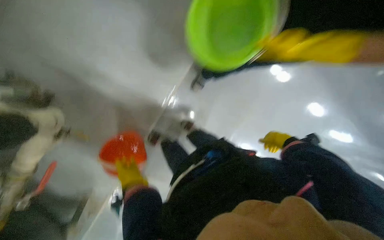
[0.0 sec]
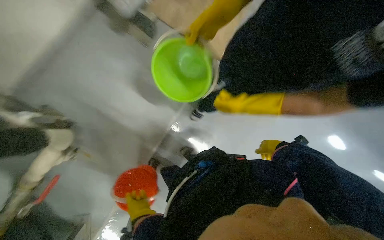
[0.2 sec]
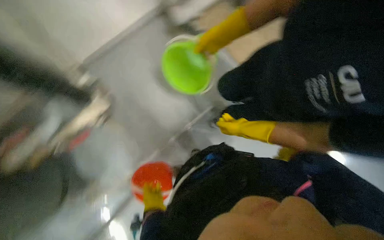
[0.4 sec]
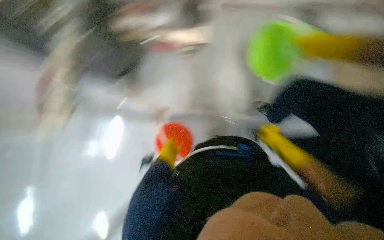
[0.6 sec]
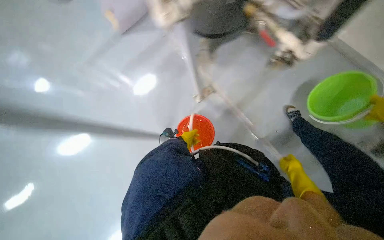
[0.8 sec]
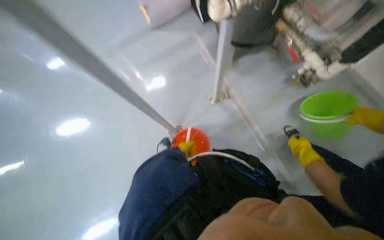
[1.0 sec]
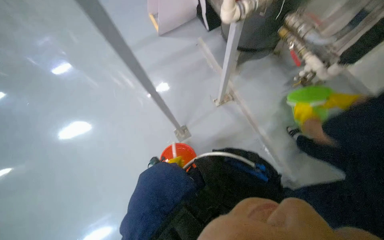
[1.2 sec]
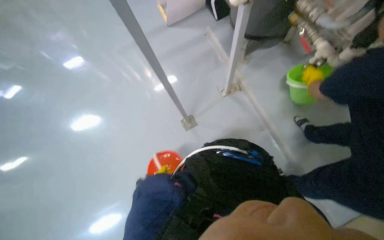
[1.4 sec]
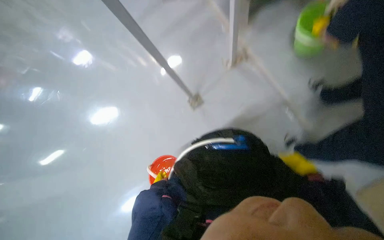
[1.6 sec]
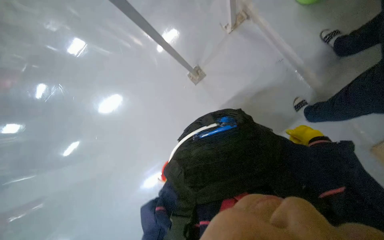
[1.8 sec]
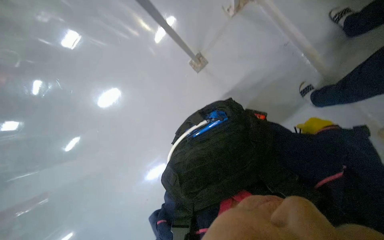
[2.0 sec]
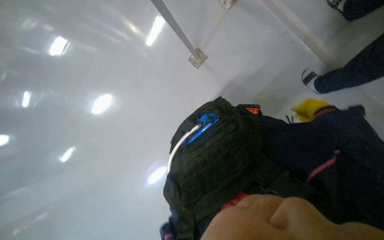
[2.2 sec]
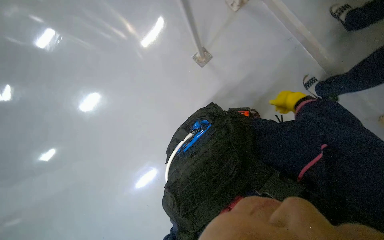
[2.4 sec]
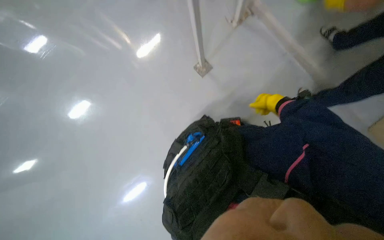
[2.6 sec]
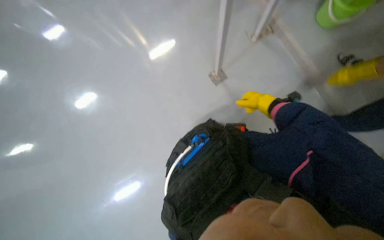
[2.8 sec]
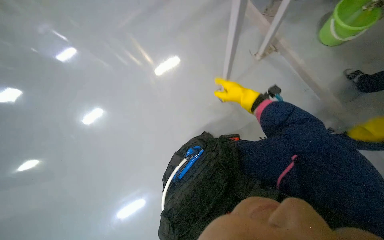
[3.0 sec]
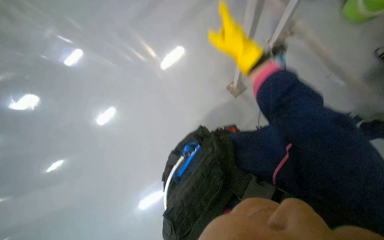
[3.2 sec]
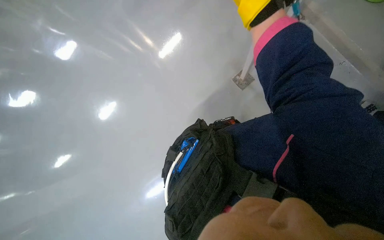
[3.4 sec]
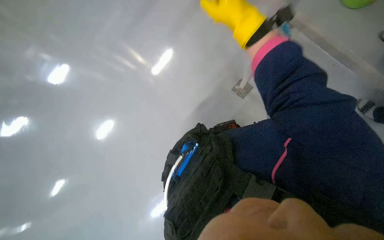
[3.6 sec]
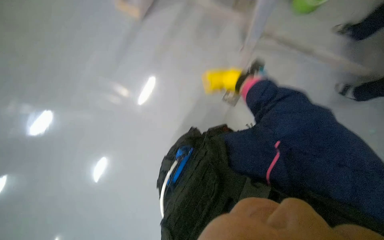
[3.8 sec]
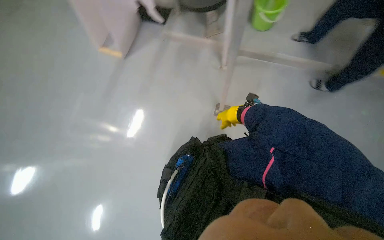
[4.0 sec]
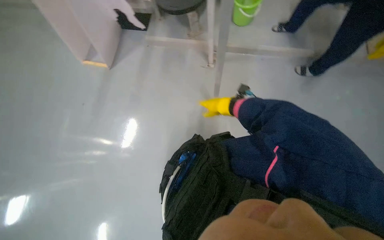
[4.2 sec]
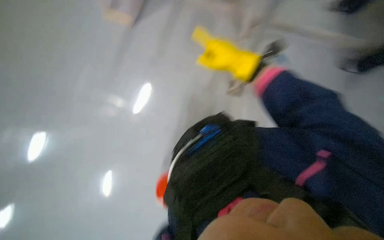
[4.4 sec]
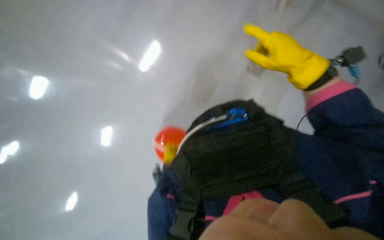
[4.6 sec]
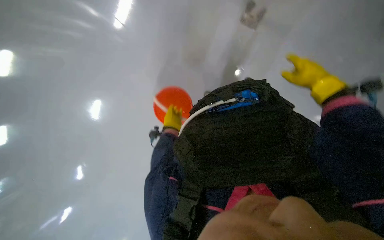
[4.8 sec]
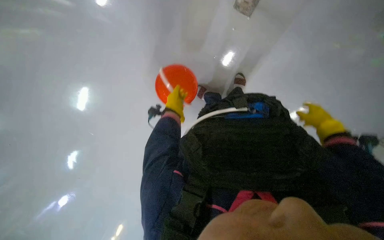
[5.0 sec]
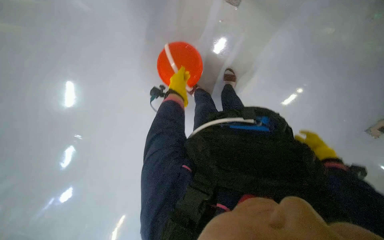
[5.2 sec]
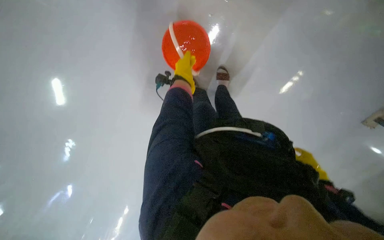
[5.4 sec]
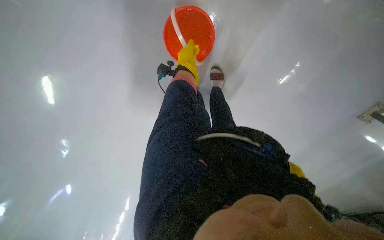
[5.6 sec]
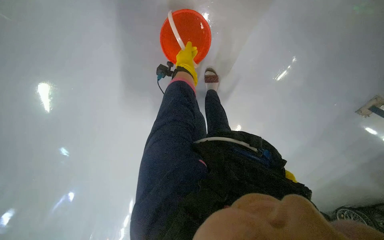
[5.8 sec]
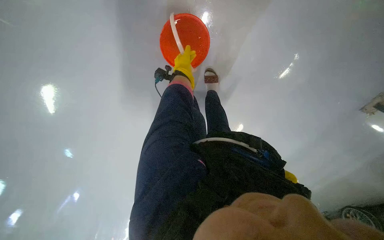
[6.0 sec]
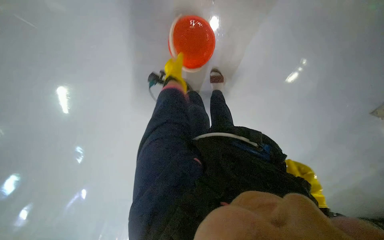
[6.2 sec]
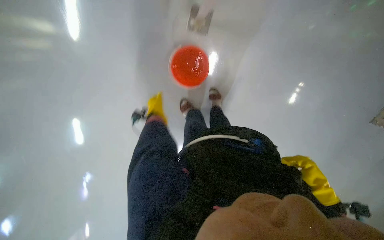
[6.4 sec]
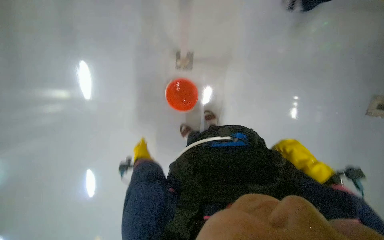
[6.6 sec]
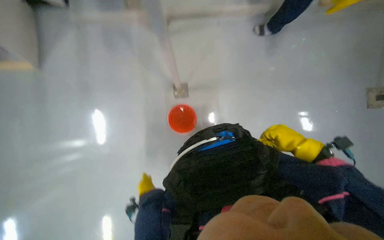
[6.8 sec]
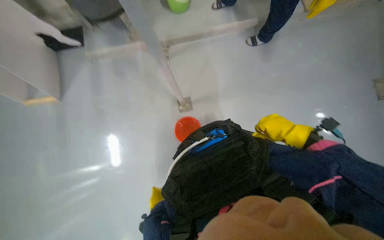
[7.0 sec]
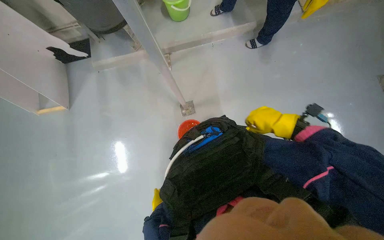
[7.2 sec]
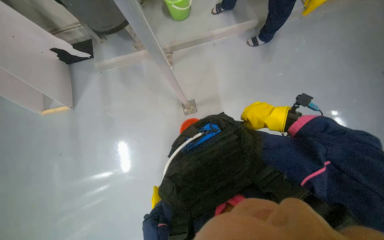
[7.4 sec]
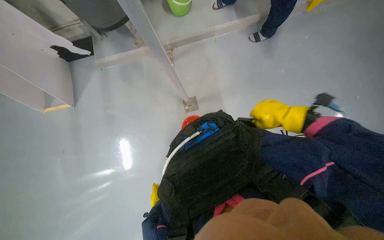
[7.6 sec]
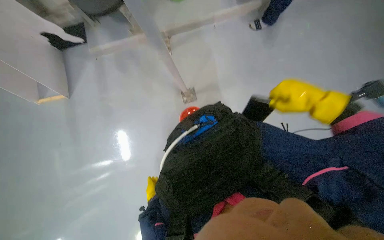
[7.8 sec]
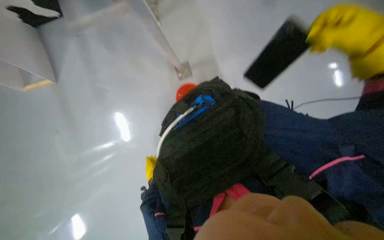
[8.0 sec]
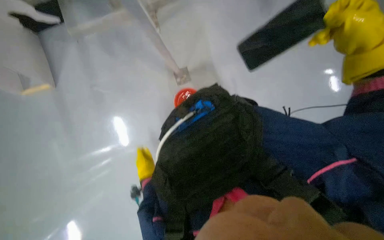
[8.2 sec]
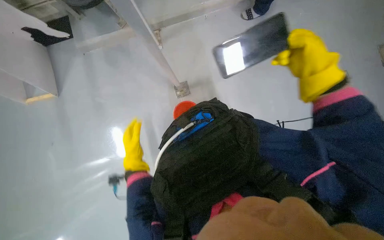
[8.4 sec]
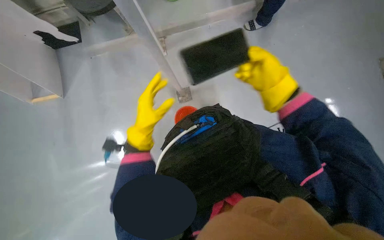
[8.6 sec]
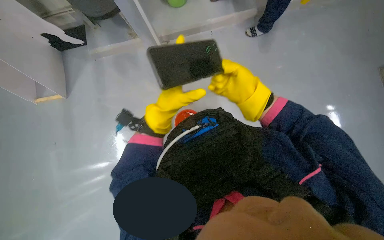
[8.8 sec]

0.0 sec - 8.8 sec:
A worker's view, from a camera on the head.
Job: preparing cleaning supplies.
The whole recording: Picking up water-filled bucket. The worker picks up the bucket filled with water.
0.0 sec - 1.4 sec: The wearer looks roughly 15 degrees further upward.
1.4 sec - 3.0 sec: The view tips downward by about 15 degrees.
4.4 sec - 5.8 sec: The camera is aimed roughly 15 degrees further to the right. The view tips downward by about 15 degrees.
5.8 sec - 7.4 sec: The camera sweeps to the left, by about 15 degrees. The view tips upward by about 30 degrees.

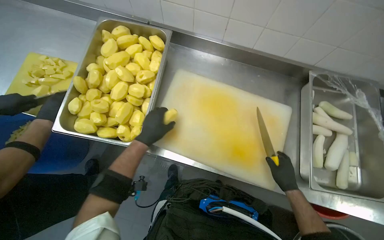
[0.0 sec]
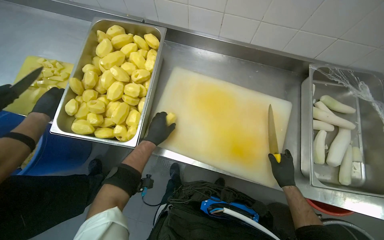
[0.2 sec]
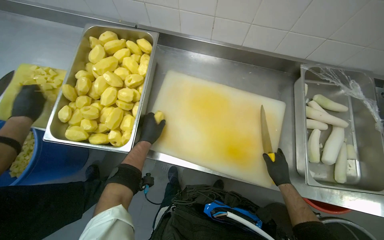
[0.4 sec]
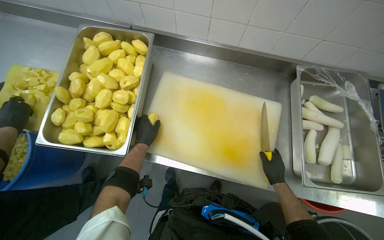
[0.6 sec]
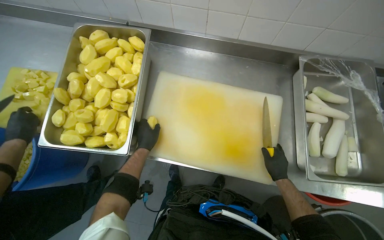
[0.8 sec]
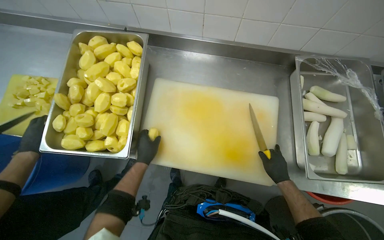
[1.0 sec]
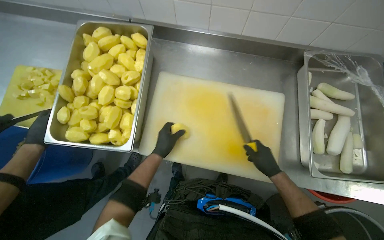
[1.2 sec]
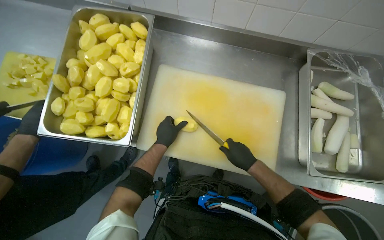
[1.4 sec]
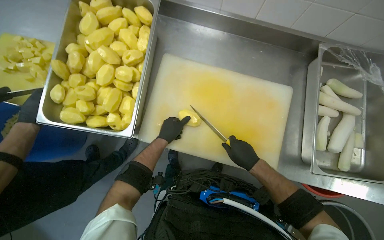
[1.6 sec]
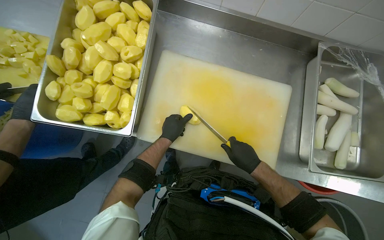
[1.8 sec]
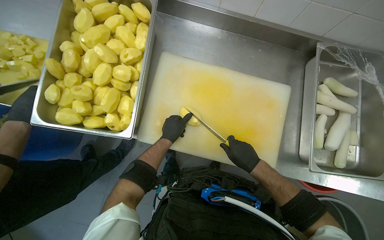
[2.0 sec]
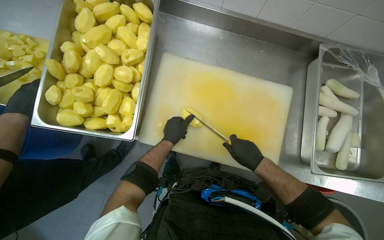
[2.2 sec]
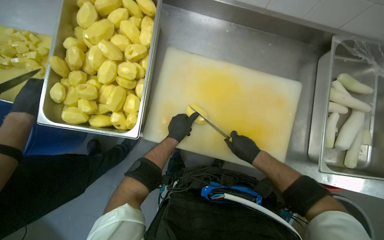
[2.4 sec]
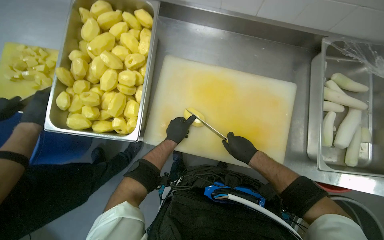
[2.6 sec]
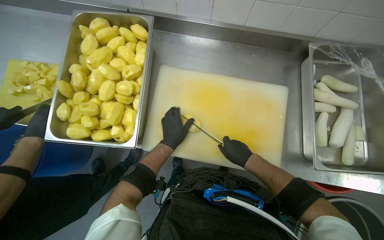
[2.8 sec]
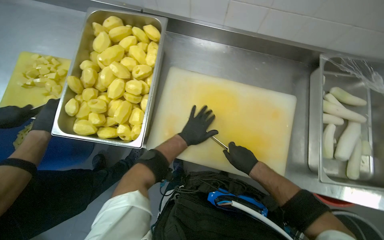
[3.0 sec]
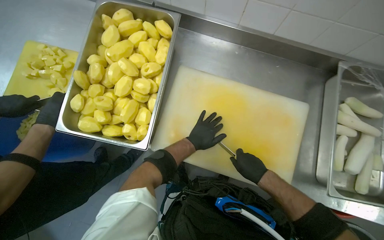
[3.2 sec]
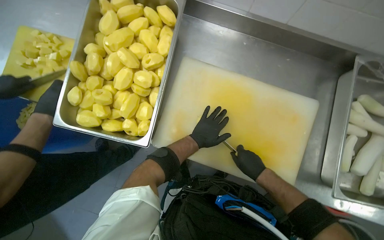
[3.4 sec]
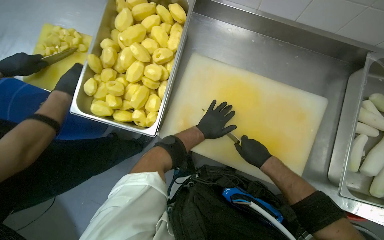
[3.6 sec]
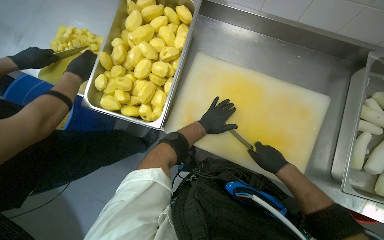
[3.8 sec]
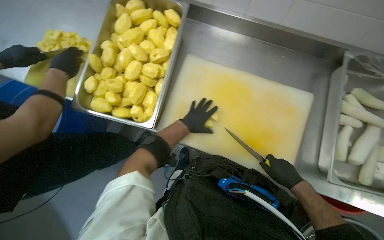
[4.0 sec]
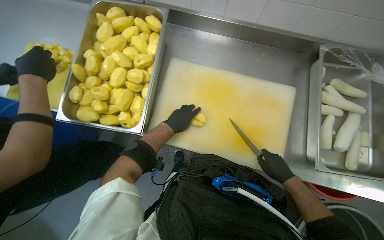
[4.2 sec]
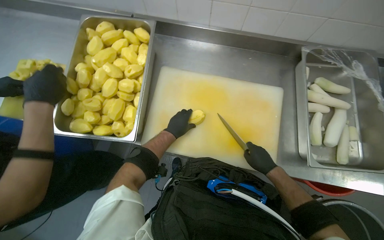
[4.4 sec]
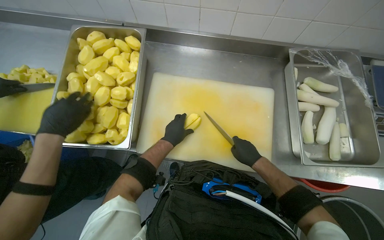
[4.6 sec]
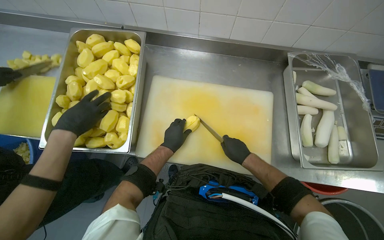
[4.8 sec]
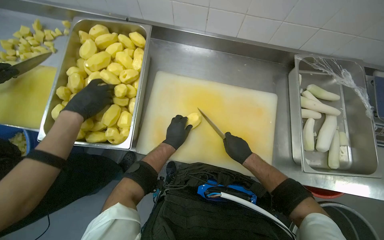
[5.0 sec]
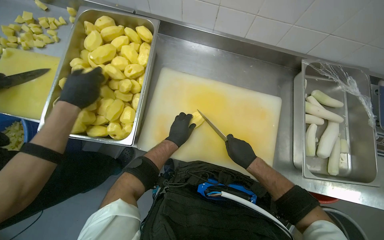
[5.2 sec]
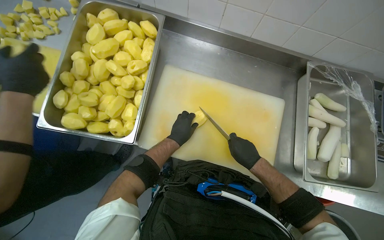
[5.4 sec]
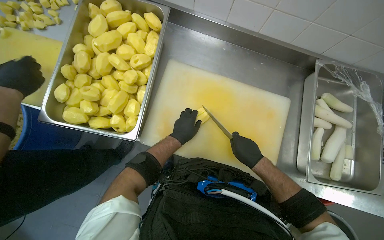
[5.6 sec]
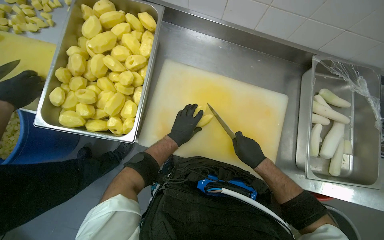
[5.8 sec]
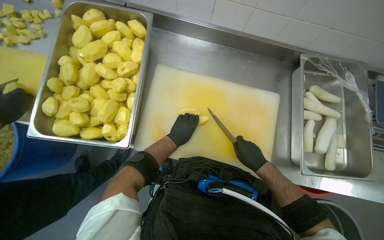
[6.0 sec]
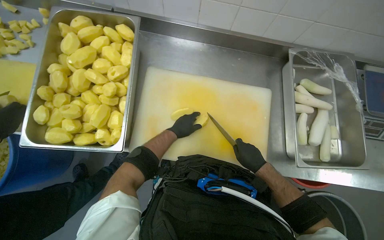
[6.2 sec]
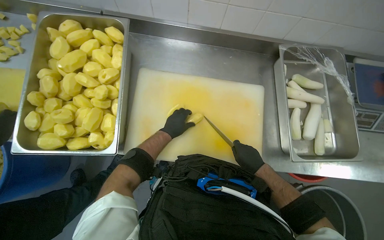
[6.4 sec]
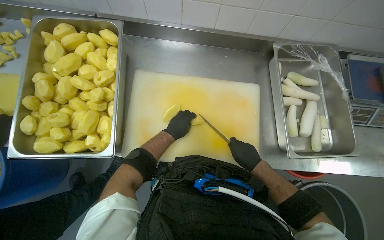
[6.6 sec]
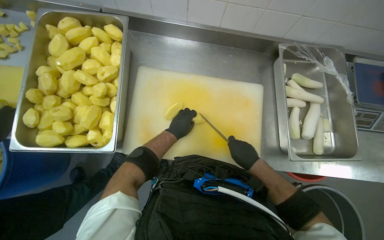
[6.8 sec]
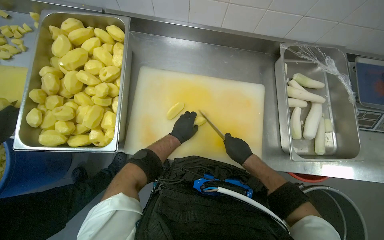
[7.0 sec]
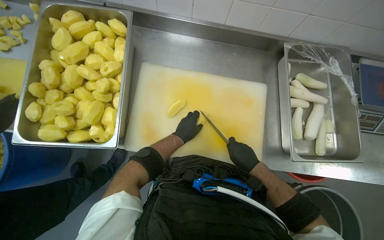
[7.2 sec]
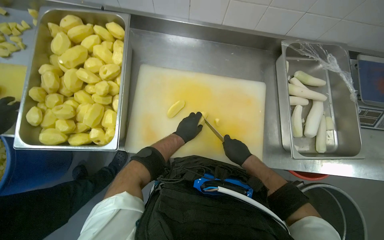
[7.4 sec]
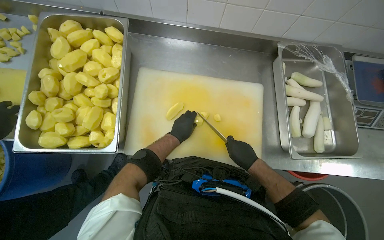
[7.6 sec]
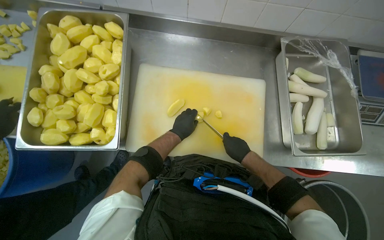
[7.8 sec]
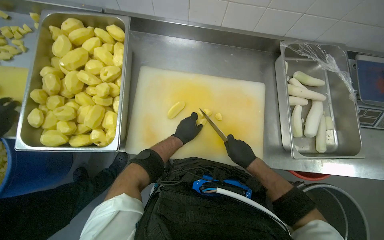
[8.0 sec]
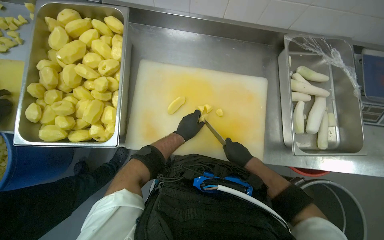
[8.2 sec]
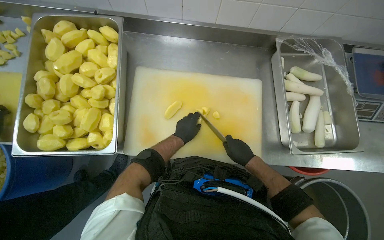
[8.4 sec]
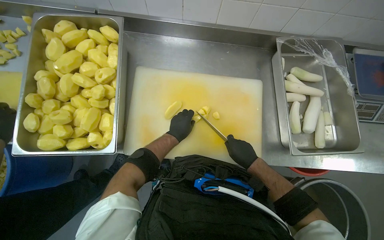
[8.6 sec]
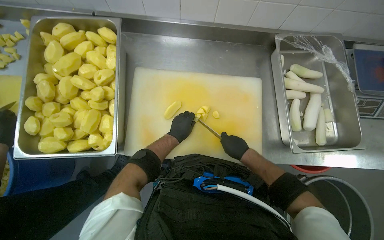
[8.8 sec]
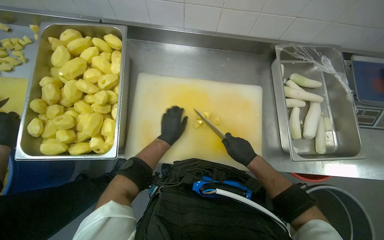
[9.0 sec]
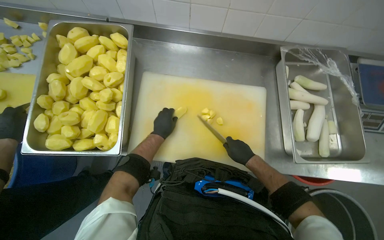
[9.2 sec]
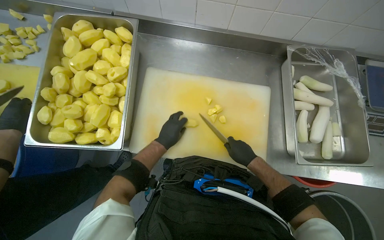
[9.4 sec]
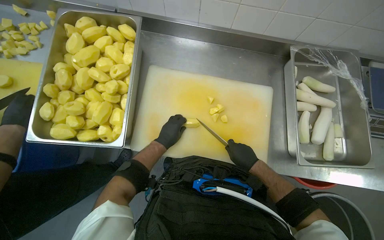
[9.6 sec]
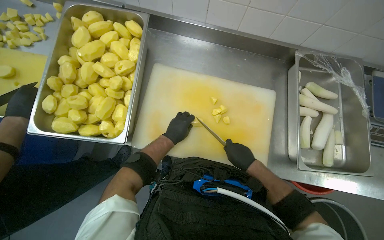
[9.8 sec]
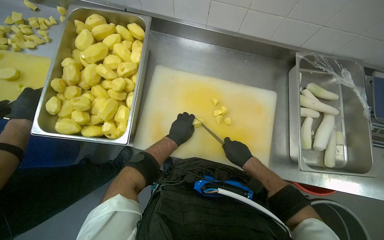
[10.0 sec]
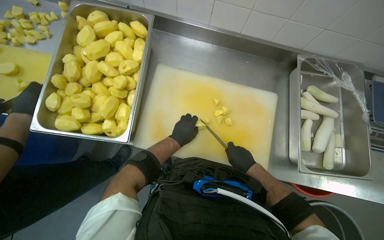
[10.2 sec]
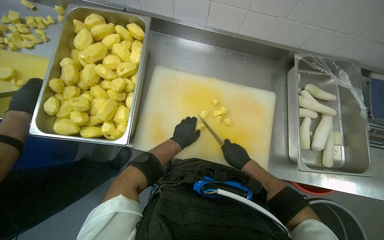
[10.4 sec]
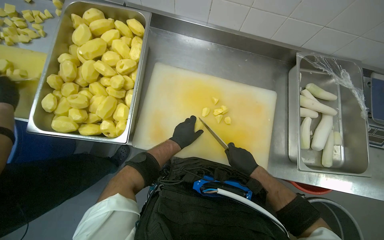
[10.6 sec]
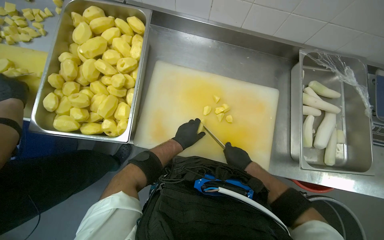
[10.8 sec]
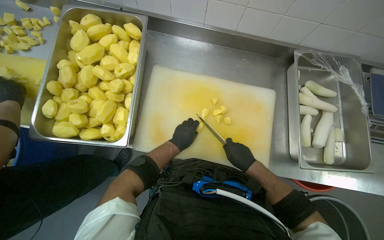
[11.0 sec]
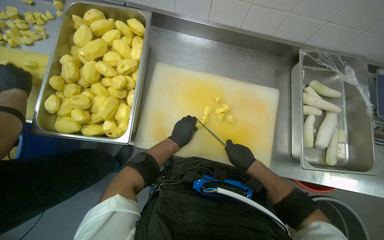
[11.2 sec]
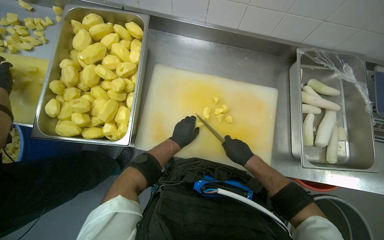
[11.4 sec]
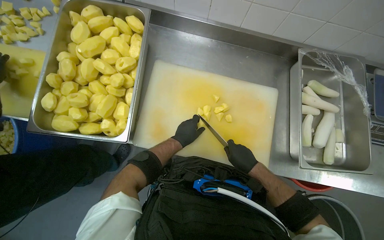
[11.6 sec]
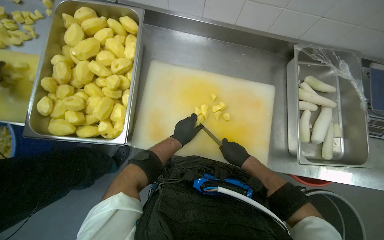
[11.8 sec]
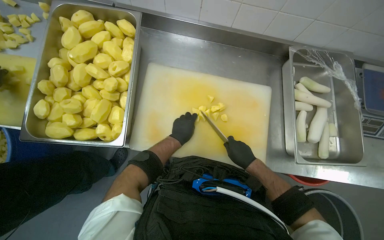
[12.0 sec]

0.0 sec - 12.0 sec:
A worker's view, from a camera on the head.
Job: preparing food.
The whole recording: Cutting potatoes into pieces. The worker cuts peeled potatoes into smaller pieces on a cutting board.
0.0 sec - 1.6 sec: The right hand goes roughly 10 cm to the left, while the left hand is displaced farther from the camera by approximately 10 cm.
1.6 sec - 3.0 sec: The hands stay close to where they were, moving slightly.
3.0 sec - 4.4 sec: The right hand moves to the right, roughly 10 cm.
4.4 sec - 12.0 sec: The hands make small movements and keep their place.
